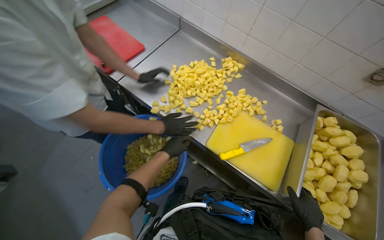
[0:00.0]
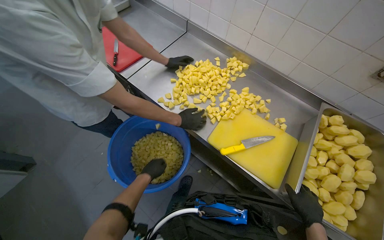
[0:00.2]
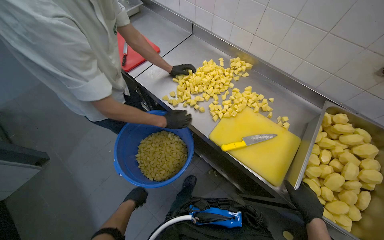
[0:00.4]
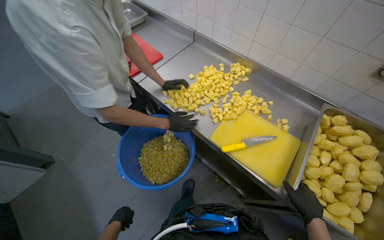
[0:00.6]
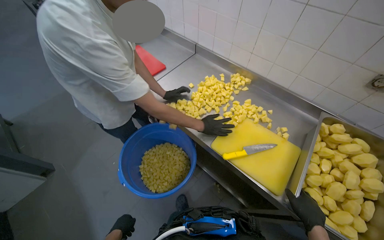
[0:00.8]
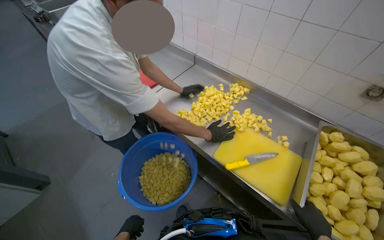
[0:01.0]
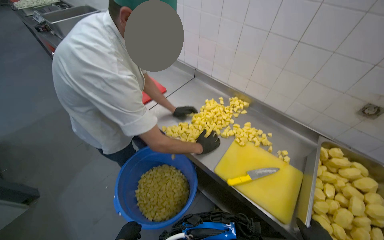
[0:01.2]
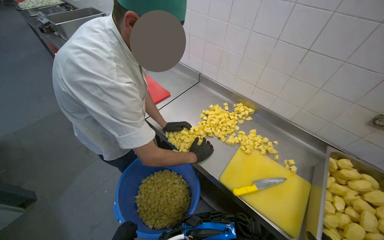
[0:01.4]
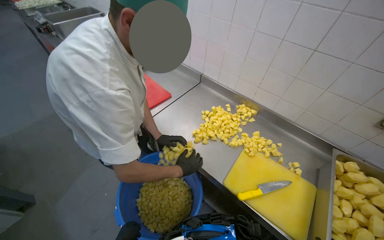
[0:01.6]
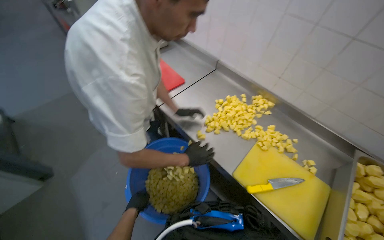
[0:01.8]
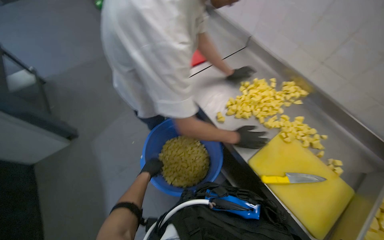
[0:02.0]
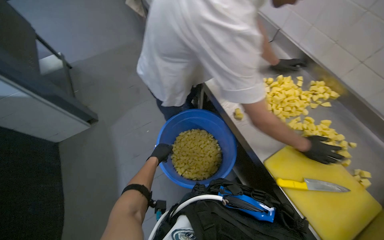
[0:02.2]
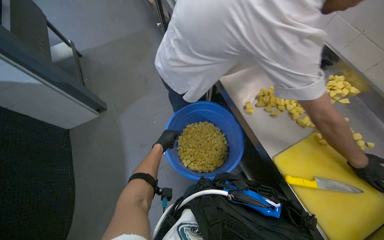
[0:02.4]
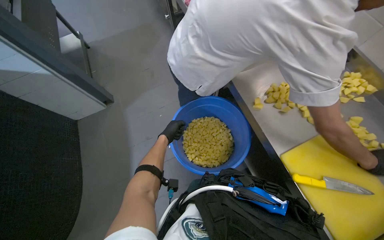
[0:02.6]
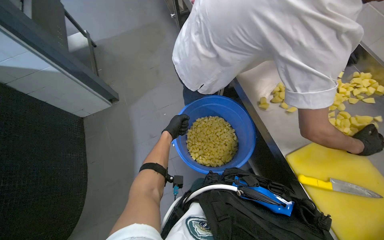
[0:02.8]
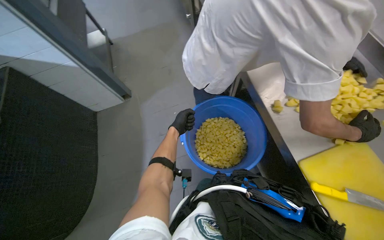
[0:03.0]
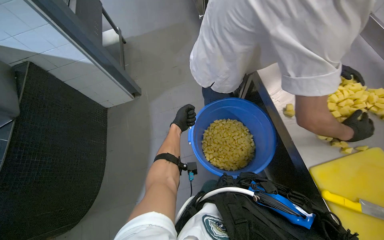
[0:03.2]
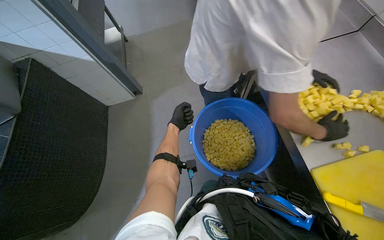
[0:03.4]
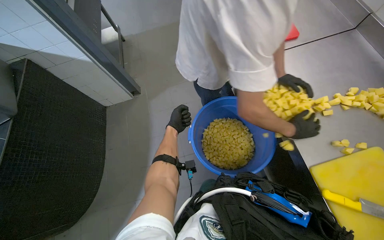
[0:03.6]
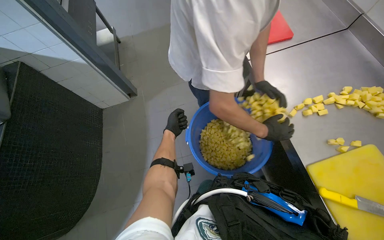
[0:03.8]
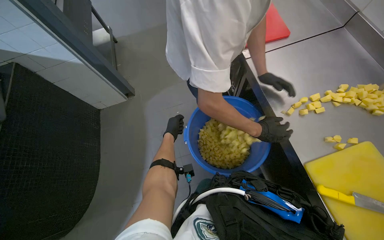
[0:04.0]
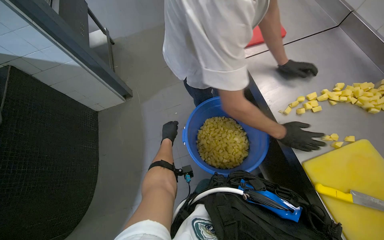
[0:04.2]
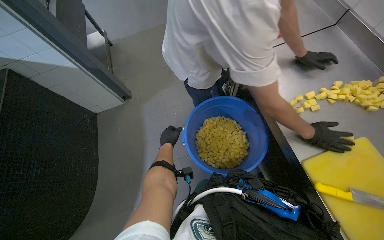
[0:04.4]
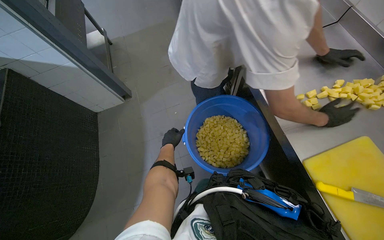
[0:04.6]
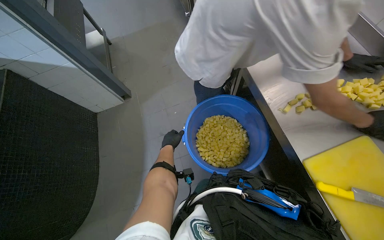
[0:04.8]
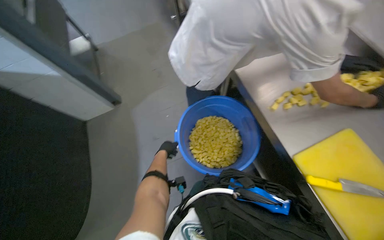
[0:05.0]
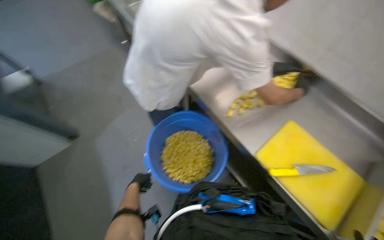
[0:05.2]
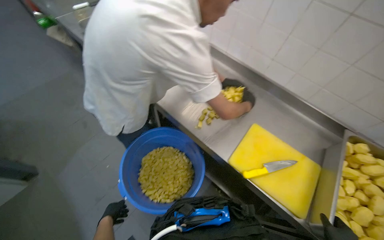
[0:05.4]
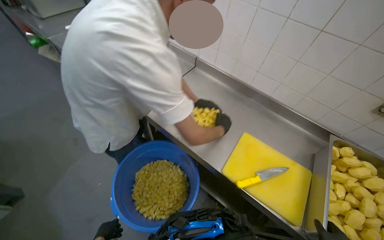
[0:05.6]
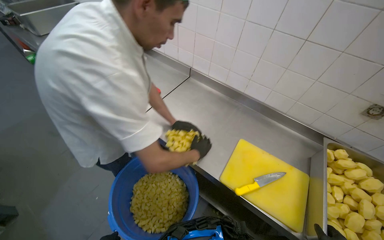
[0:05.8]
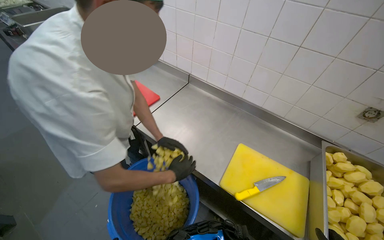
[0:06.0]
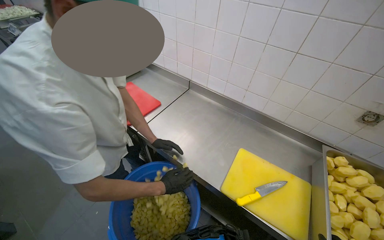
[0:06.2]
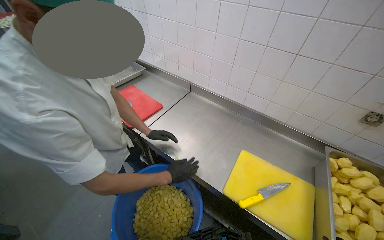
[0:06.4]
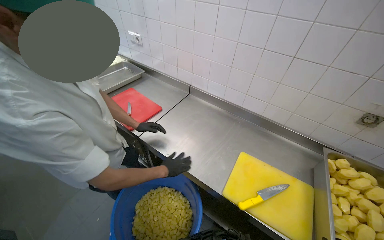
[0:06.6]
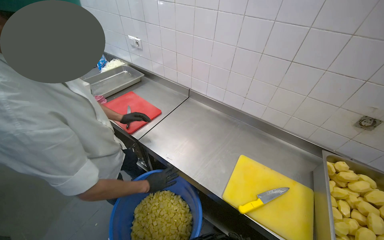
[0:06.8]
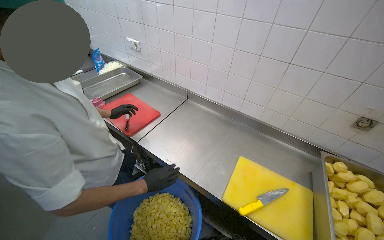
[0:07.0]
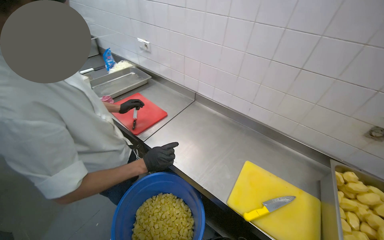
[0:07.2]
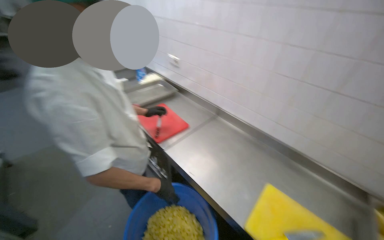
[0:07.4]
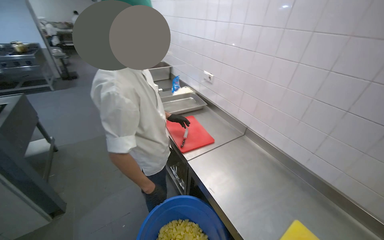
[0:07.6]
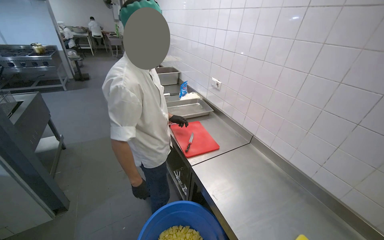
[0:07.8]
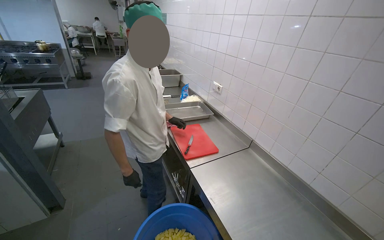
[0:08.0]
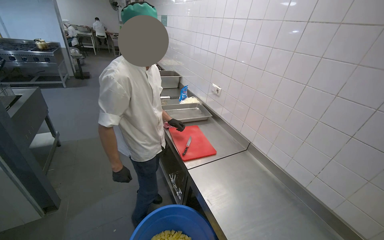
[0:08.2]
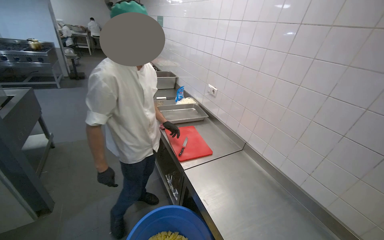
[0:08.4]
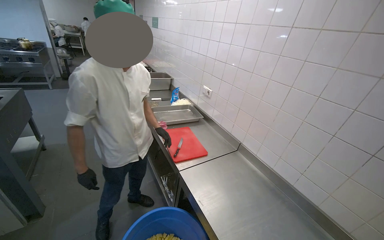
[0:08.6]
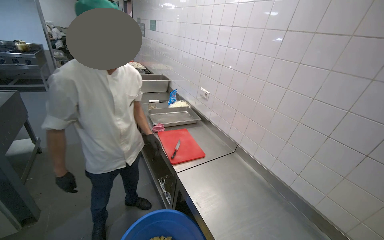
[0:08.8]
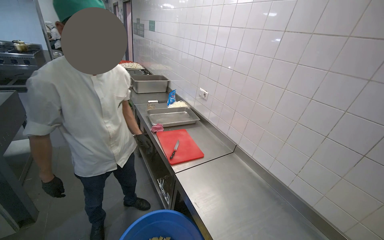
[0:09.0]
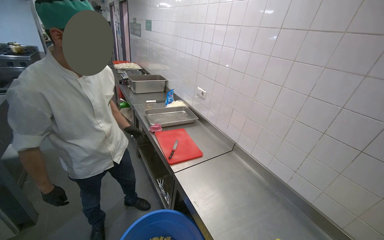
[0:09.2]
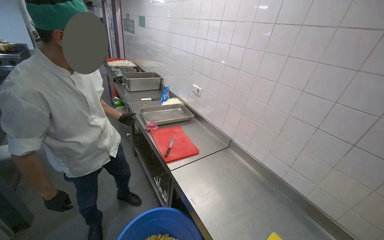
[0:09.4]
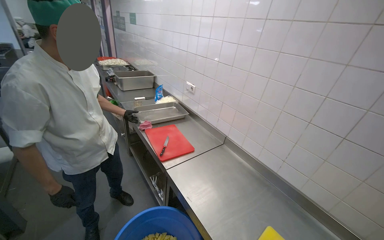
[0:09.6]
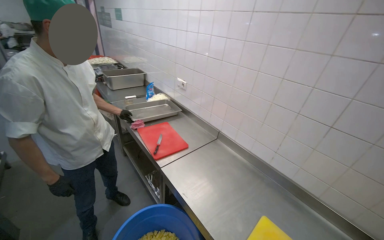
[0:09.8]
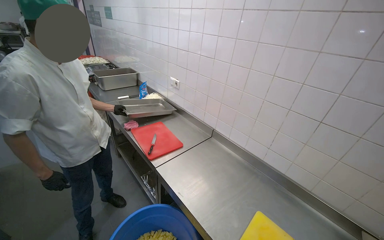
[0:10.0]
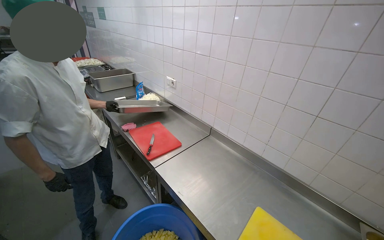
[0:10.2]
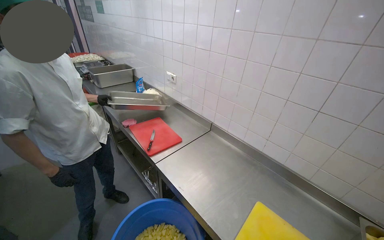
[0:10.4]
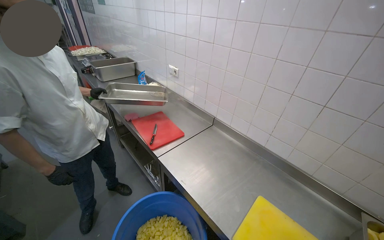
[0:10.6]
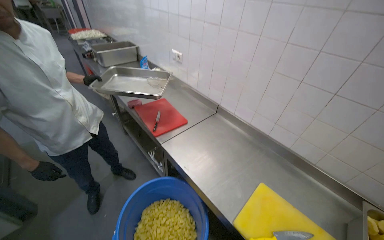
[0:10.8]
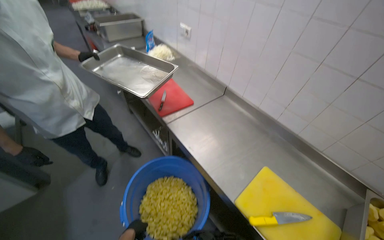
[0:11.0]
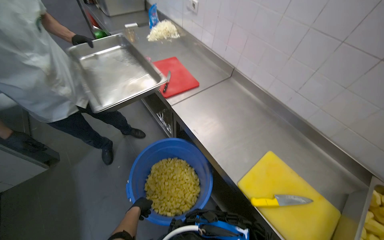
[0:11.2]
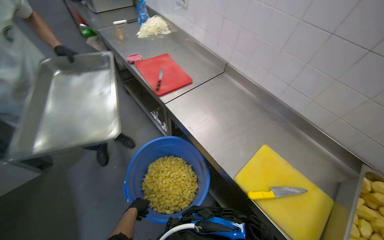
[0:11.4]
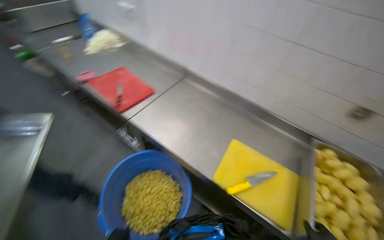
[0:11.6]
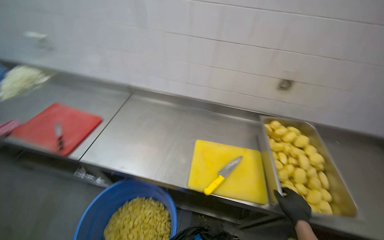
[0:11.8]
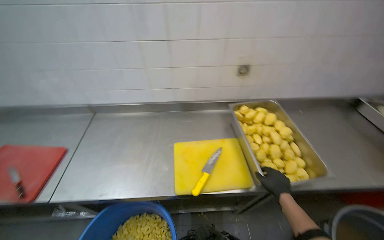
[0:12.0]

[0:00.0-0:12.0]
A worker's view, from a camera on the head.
Job: preparing food.
The whole recording: Cutting peeled potatoes into cubes. The worker continues cutting peeled potatoes into cubes on a yellow cutting board.
0:00.0 to 0:01.6: The view tips upward by roughly 15 degrees.
0:01.6 to 0:03.0: The head turns to the left by approximately 35 degrees. The view tilts approximately 20 degrees downward.
0:04.4 to 0:06.0: The head turns to the right by some 40 degrees. The view tips upward by some 20 degrees.
0:06.0 to 0:07.6: The head turns to the left by roughly 25 degrees. The wearer looks about 15 degrees further upward.
0:10.4 to 0:12.0: The wearer looks about 50 degrees further to the right. The camera pitches downward, by approximately 20 degrees.

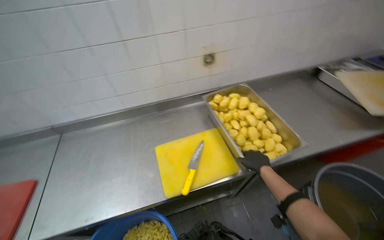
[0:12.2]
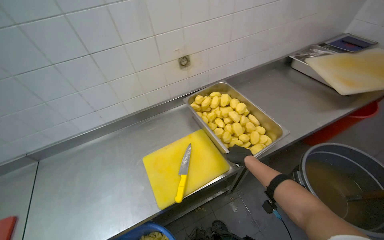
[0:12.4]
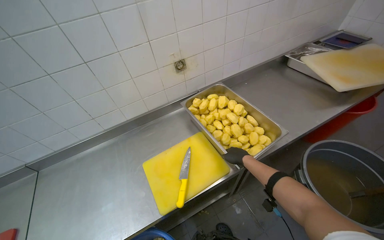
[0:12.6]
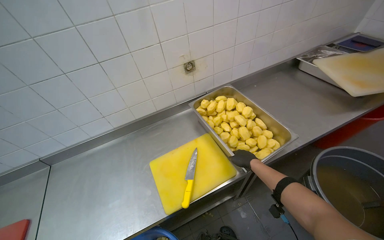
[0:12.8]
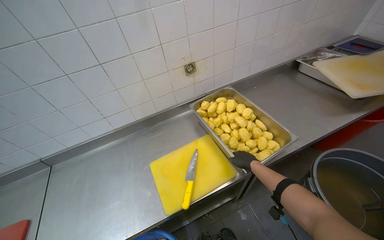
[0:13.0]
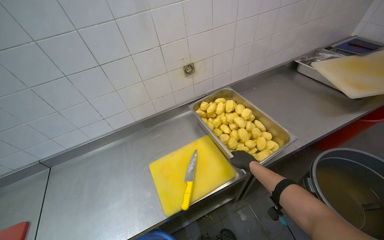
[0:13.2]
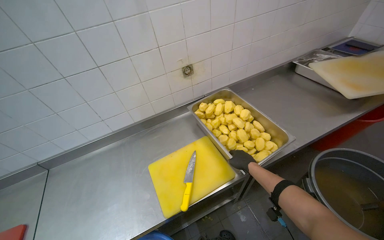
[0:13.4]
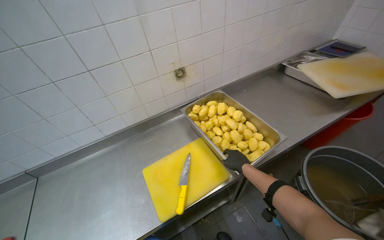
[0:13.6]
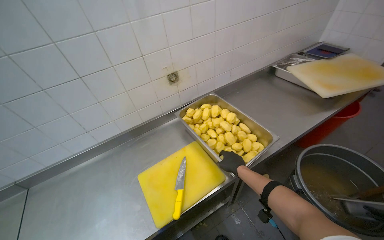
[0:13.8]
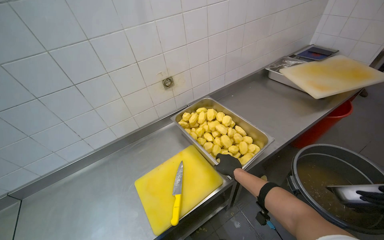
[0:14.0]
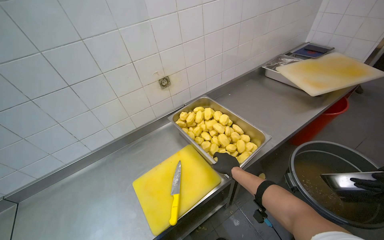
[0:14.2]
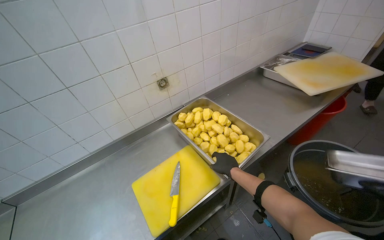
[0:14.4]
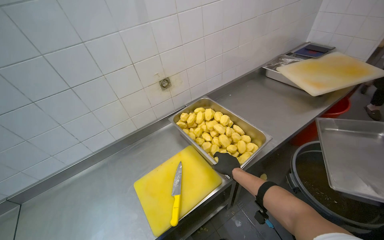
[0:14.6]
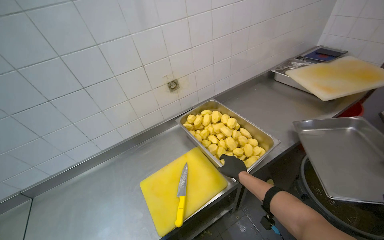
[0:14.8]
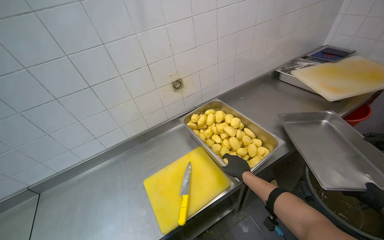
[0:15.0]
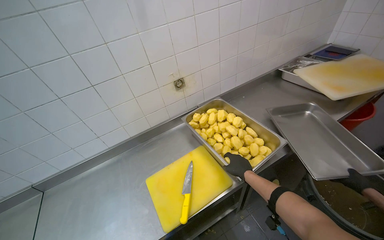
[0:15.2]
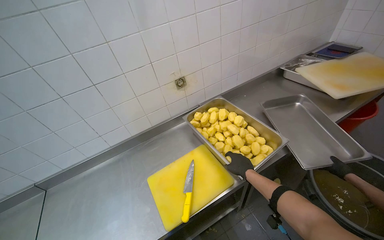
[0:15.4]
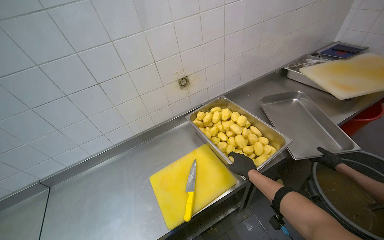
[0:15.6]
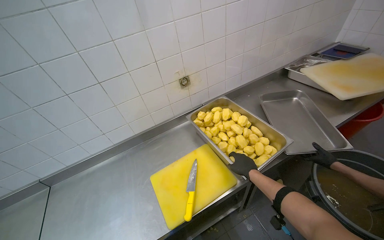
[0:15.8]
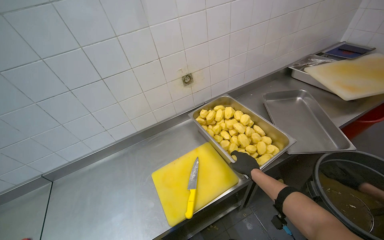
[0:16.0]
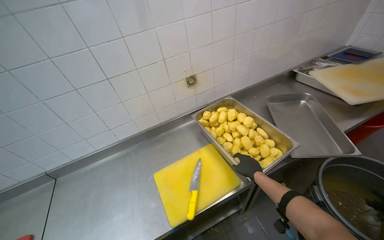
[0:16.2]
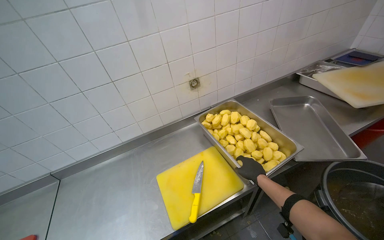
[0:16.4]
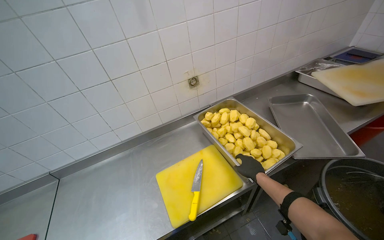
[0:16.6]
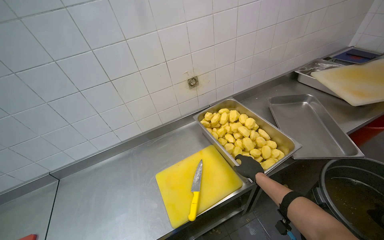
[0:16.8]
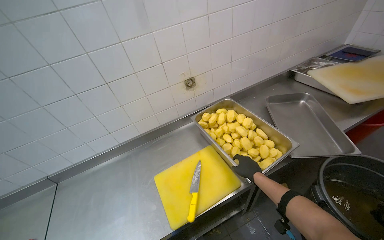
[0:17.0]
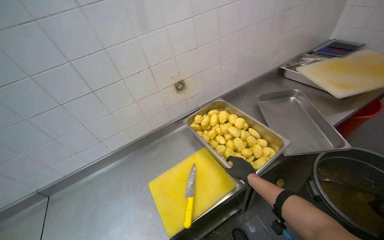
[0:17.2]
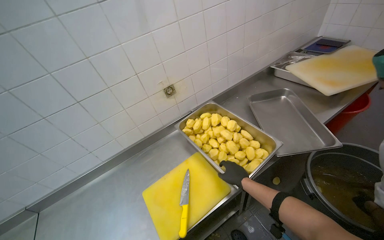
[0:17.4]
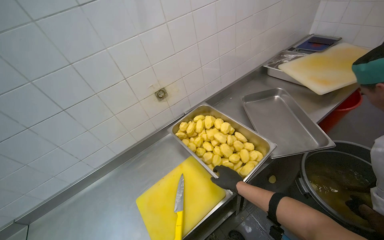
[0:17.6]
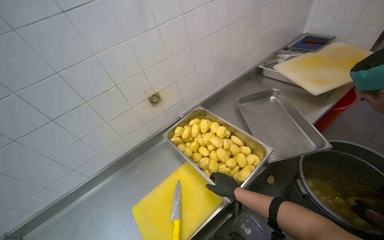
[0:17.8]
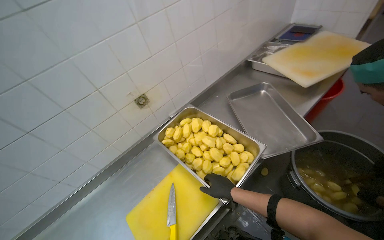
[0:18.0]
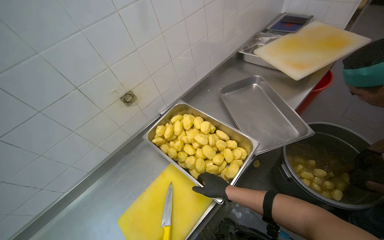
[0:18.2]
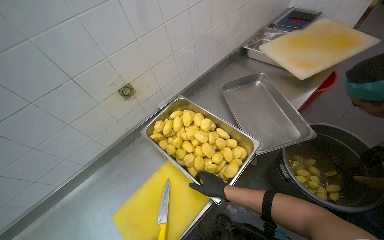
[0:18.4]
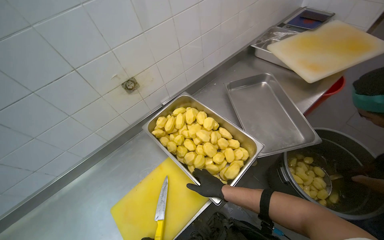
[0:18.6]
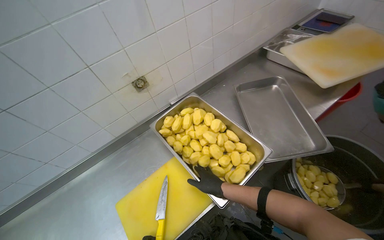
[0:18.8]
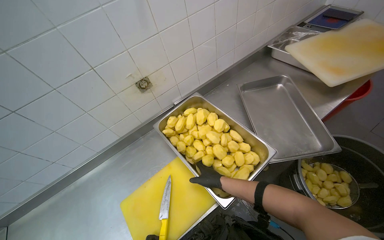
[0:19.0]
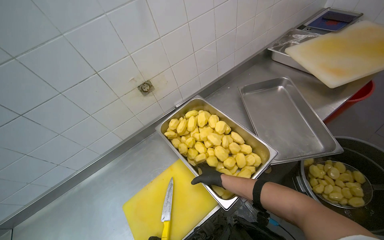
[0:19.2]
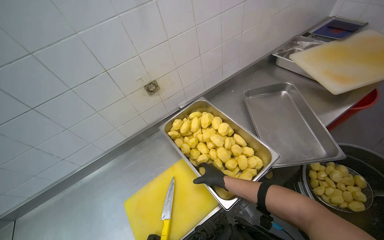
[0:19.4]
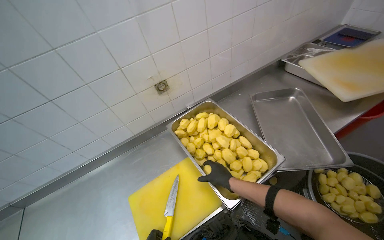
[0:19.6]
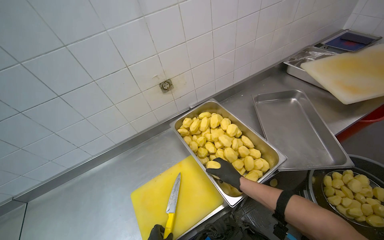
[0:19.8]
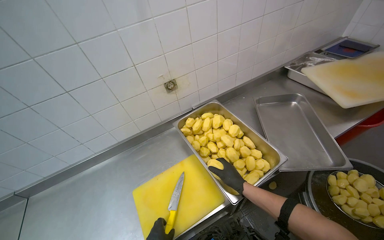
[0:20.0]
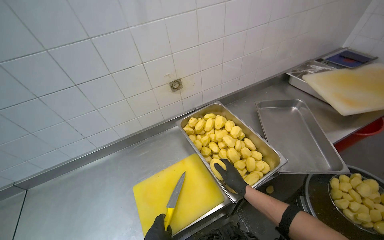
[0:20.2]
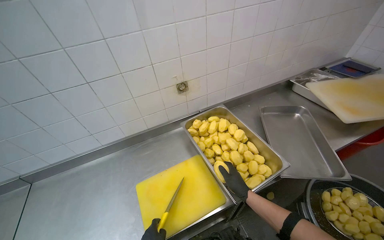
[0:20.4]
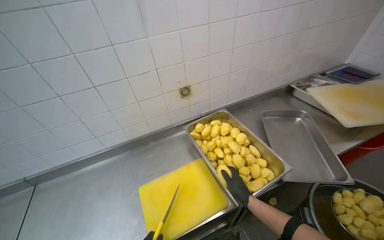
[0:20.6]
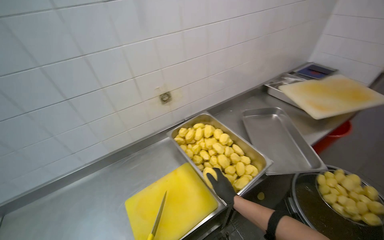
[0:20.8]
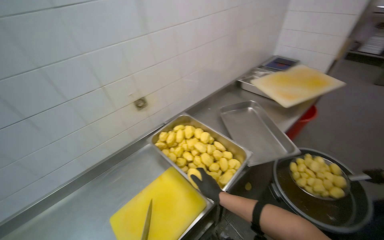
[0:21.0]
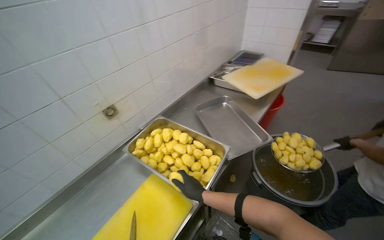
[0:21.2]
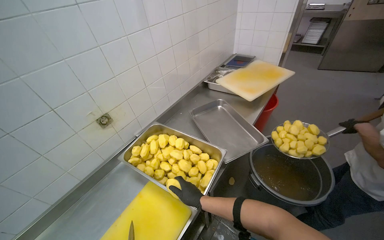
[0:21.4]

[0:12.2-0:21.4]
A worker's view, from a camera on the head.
Job: preparing food.
The whole recording: Cutting peeled potatoes into cubes. The worker continues cutting peeled potatoes into cubes on a yellow cutting board.
0:16.8 to 0:18.4: The head turns to the right by some 20 degrees.
0:19.8 to 0:21.4: The wearer looks approximately 25 degrees further to the right.
